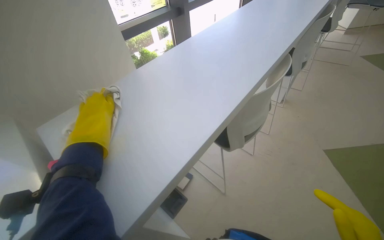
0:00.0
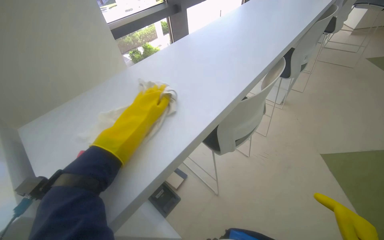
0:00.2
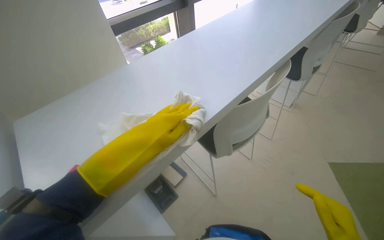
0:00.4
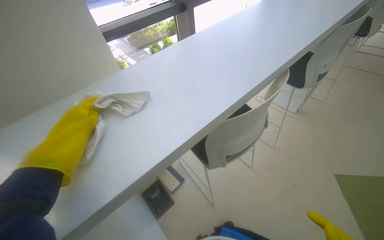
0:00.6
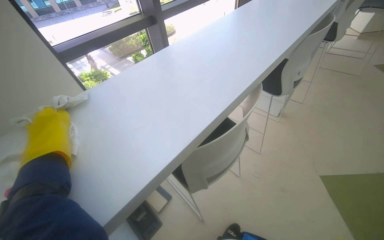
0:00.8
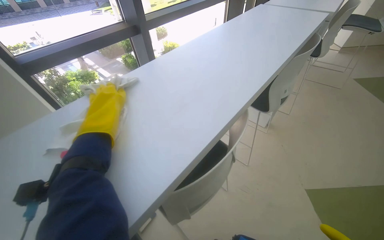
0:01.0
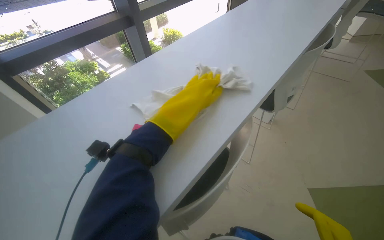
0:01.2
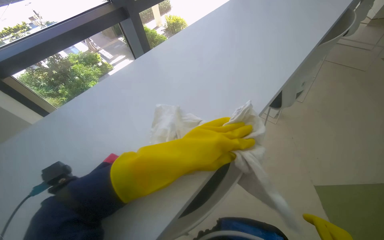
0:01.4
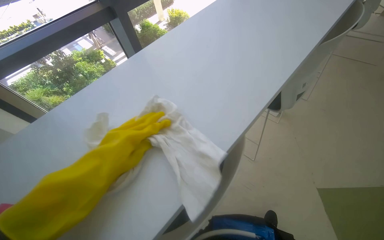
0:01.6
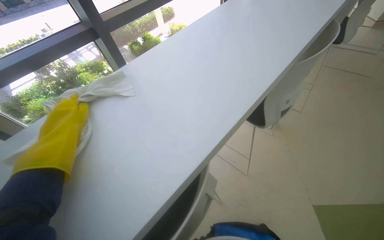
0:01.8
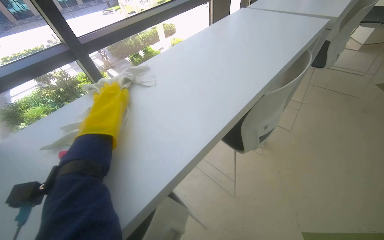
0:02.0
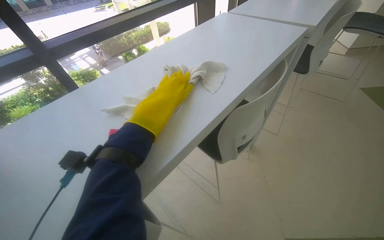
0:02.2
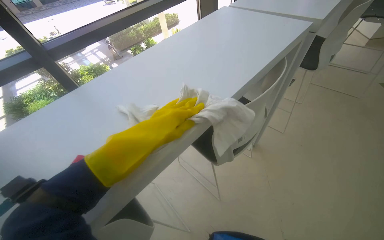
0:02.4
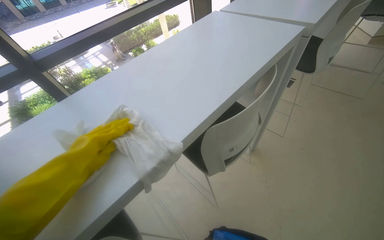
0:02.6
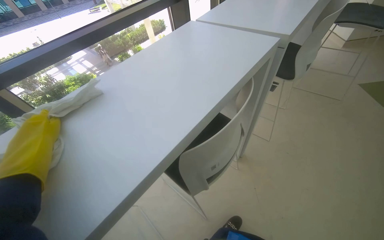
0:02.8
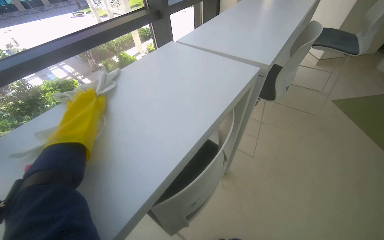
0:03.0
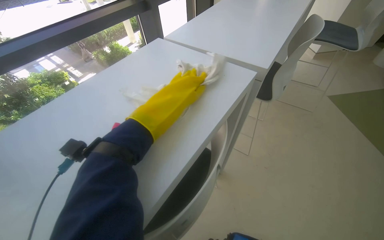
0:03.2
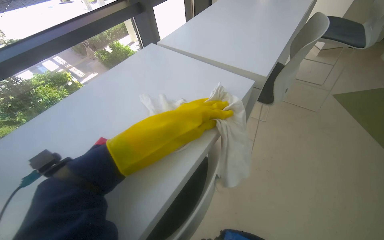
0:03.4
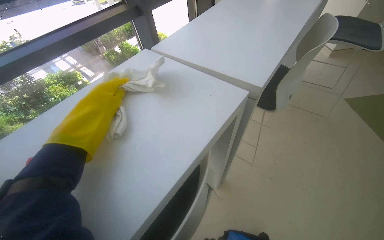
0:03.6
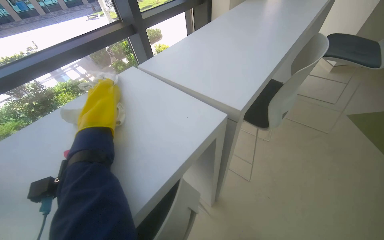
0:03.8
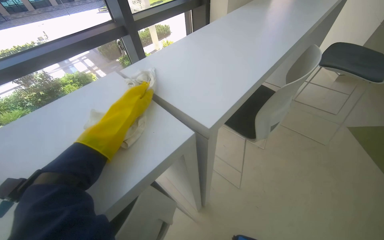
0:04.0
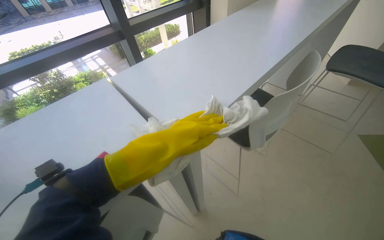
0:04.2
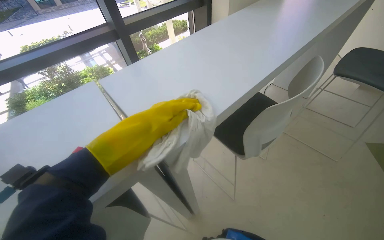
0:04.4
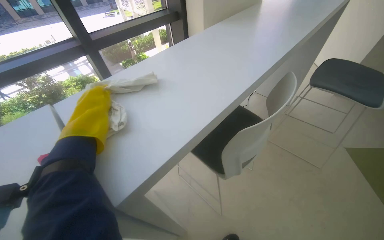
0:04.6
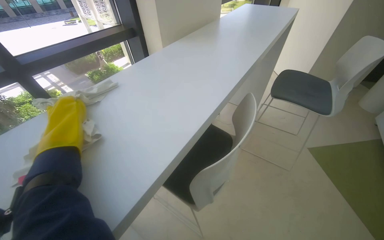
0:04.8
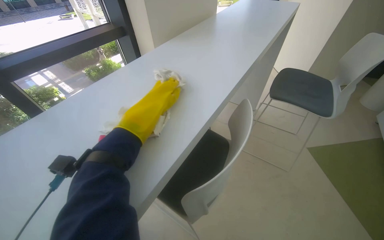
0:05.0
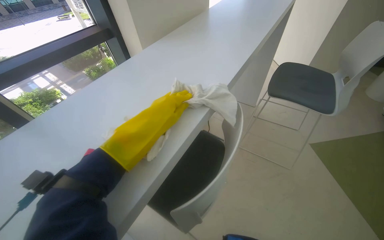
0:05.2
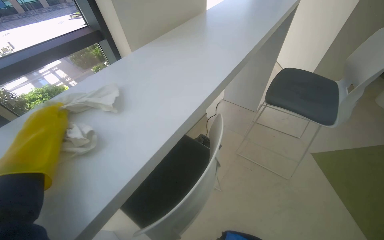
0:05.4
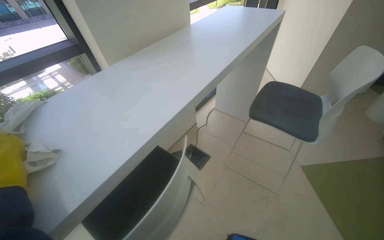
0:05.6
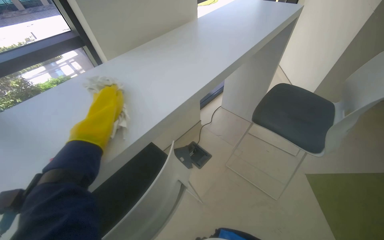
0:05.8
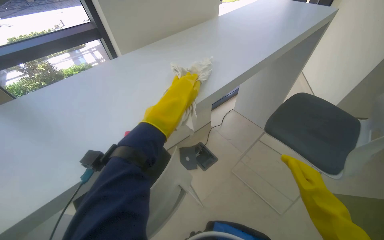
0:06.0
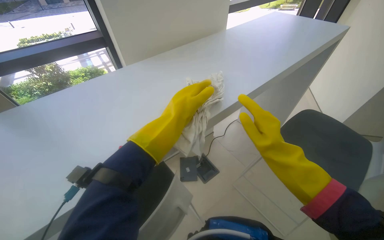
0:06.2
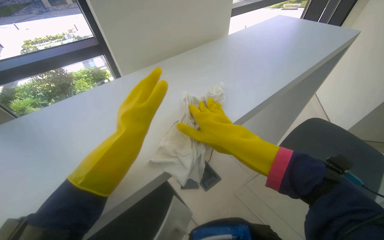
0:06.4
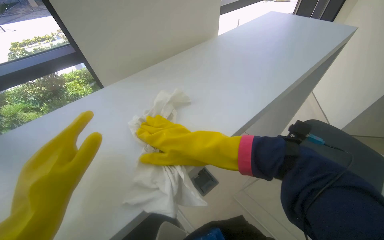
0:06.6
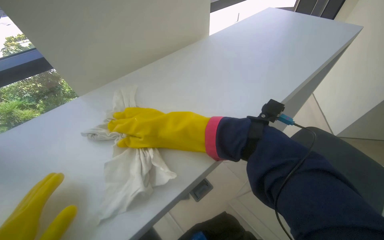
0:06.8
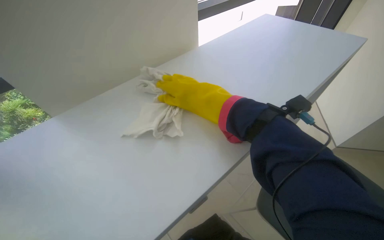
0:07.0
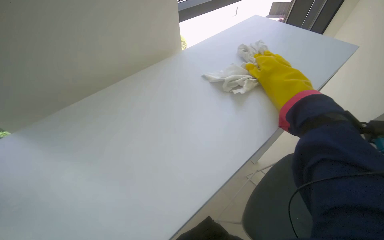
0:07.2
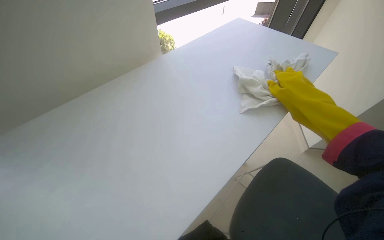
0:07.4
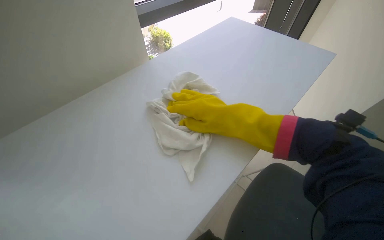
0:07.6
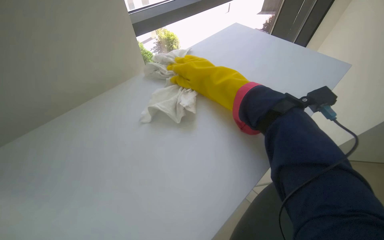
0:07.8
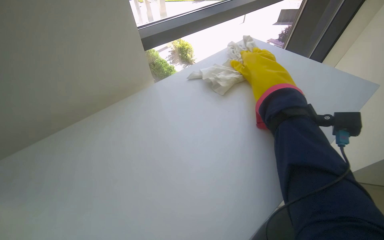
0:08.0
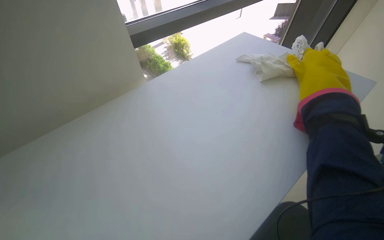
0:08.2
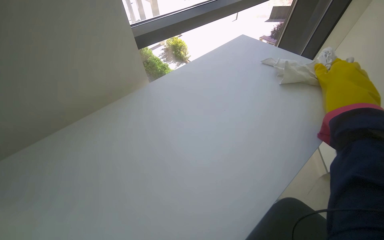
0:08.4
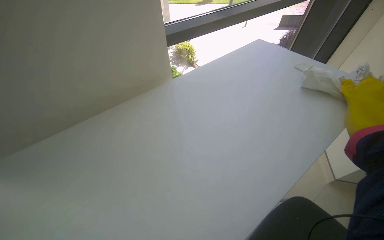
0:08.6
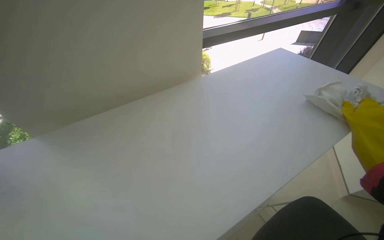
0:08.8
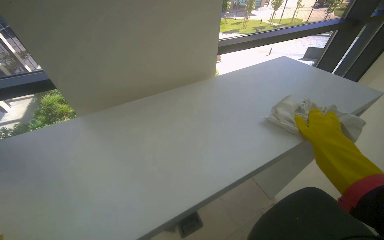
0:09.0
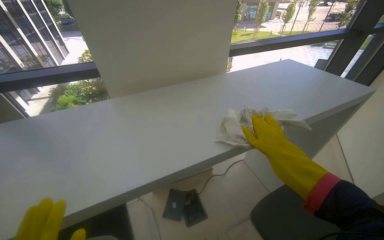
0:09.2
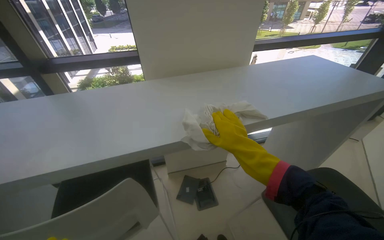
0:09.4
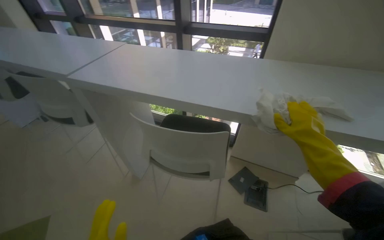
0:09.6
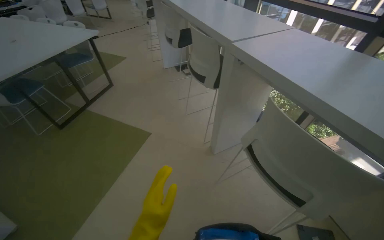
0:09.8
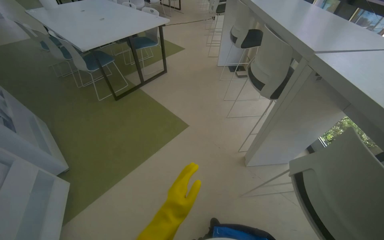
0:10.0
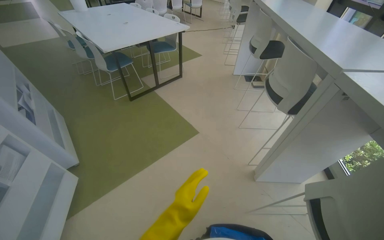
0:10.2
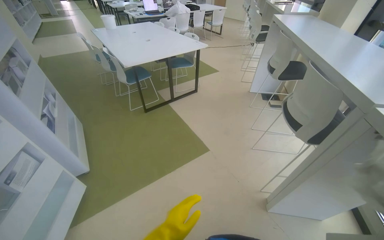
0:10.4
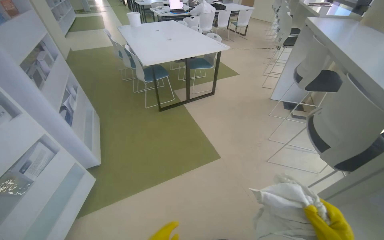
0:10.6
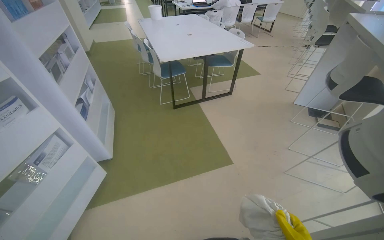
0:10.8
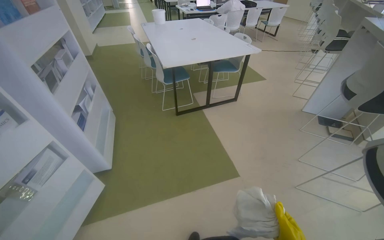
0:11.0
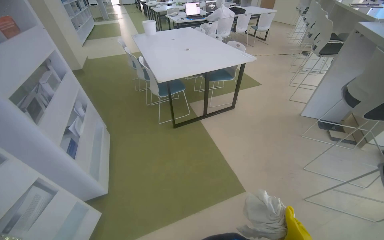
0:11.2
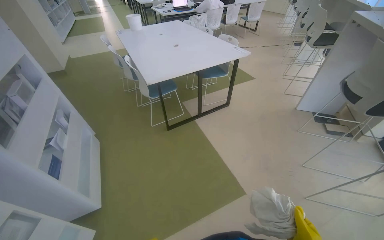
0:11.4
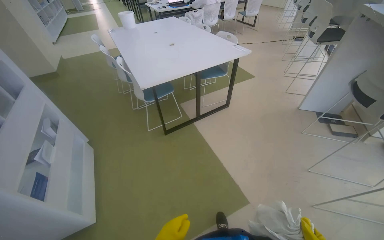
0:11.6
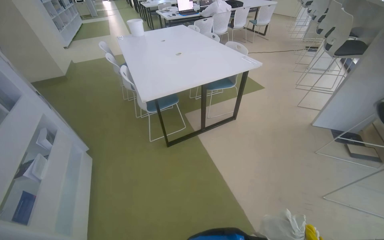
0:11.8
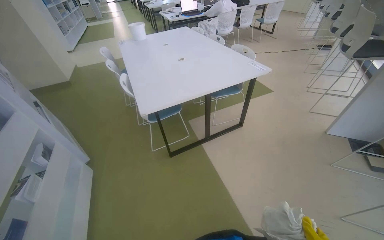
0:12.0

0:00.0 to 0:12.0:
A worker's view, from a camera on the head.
Job: wiping surfaces.
The whole recording: Cleaning table surface. The worker wipes the white table surfaces with a cloth.
0:00.0 to 0:01.6: The camera travels about 60 cm.
0:01.6 to 0:03.0: The head travels about 70 cm.
0:03.0 to 0:04.4: The wearer moves roughly 60 cm.
0:04.4 to 0:06.0: The wearer moves approximately 70 cm.
0:07.6 to 0:09.0: The head turns to the left by some 20 degrees.
0:09.0 to 0:10.4: The camera travels approximately 80 cm. The head turns to the left by roughly 125 degrees.
0:10.4 to 0:12.0: The camera travels about 90 cm.

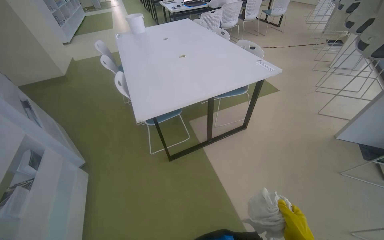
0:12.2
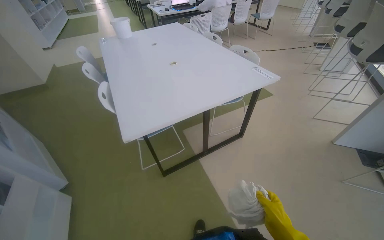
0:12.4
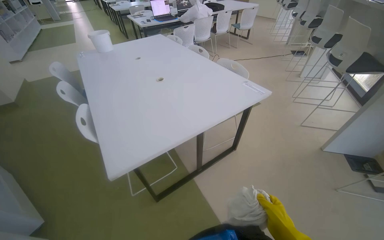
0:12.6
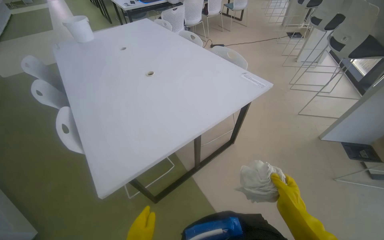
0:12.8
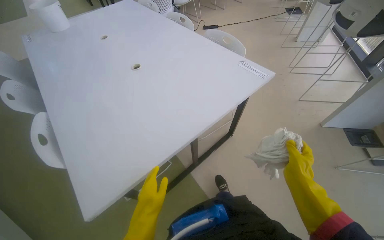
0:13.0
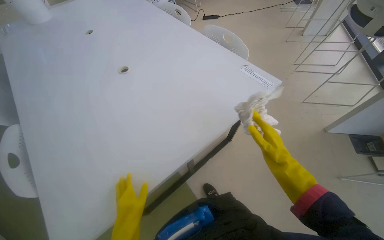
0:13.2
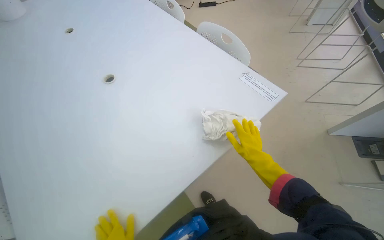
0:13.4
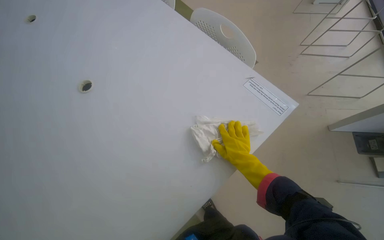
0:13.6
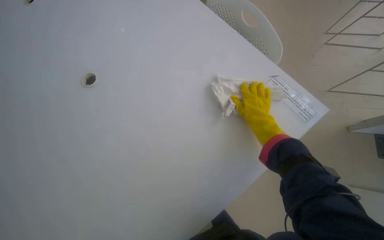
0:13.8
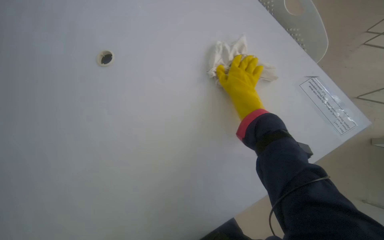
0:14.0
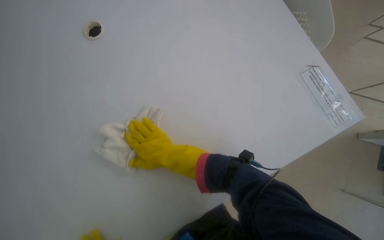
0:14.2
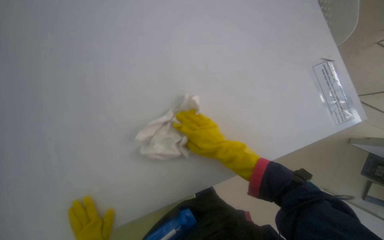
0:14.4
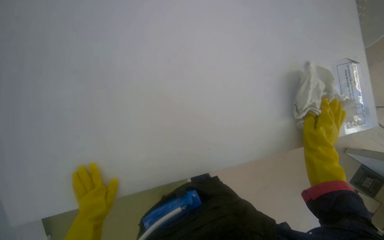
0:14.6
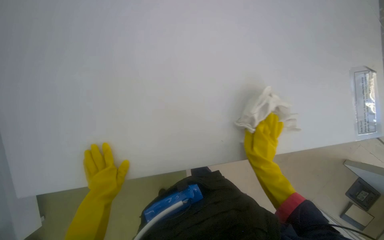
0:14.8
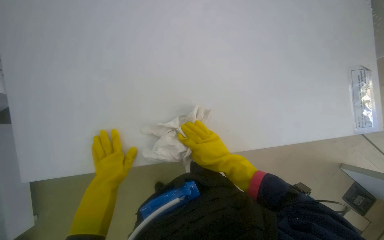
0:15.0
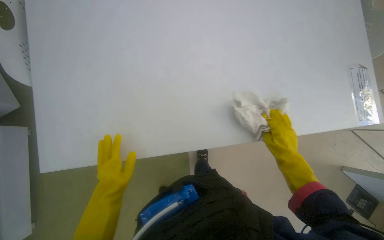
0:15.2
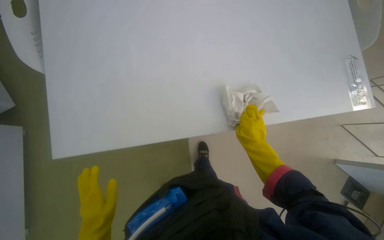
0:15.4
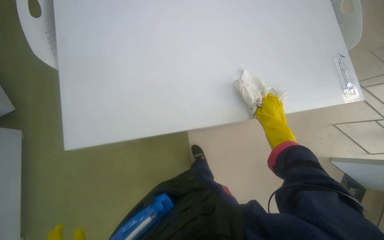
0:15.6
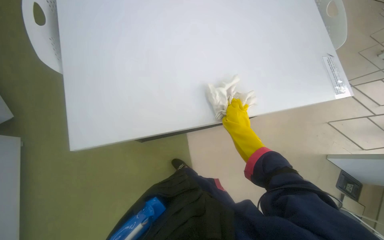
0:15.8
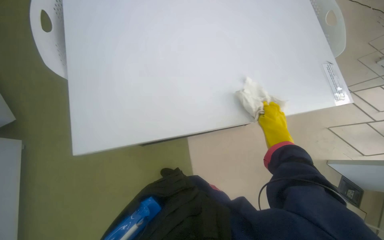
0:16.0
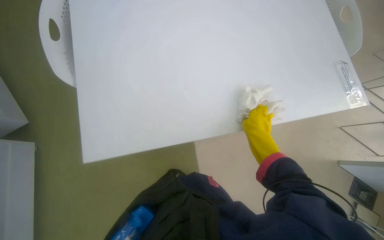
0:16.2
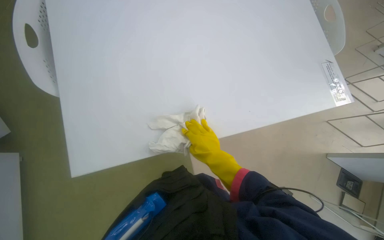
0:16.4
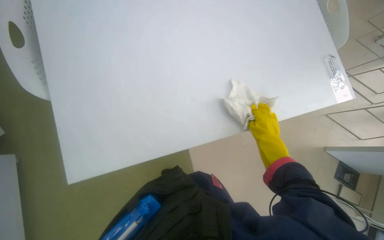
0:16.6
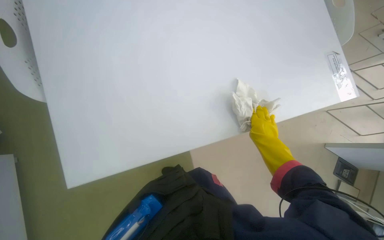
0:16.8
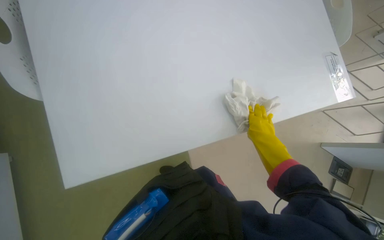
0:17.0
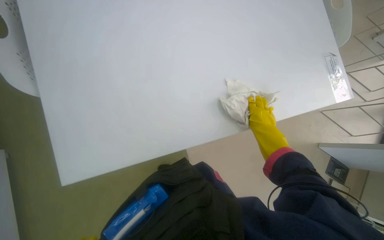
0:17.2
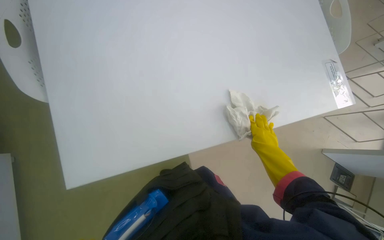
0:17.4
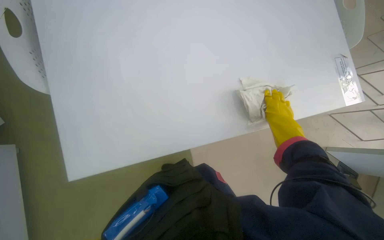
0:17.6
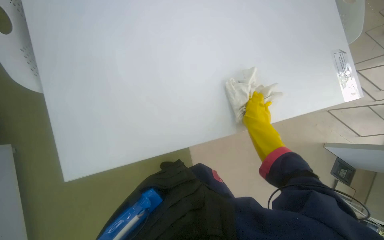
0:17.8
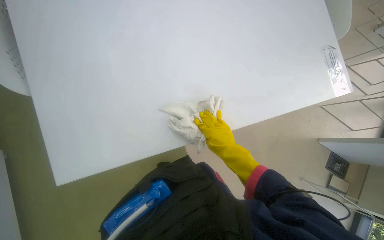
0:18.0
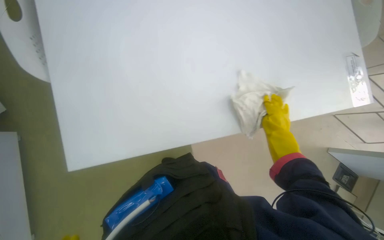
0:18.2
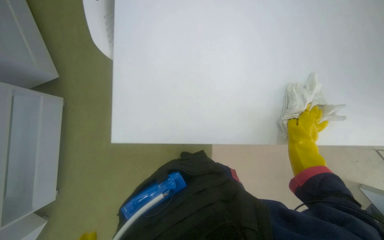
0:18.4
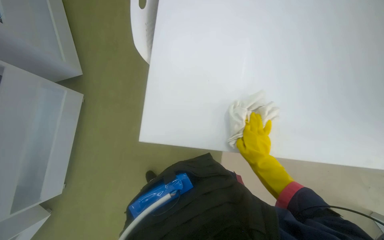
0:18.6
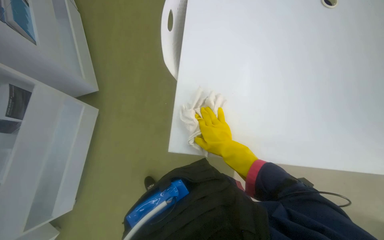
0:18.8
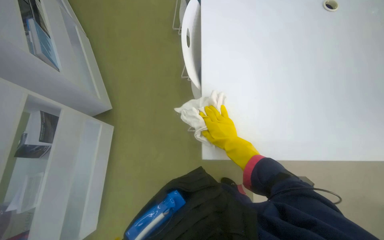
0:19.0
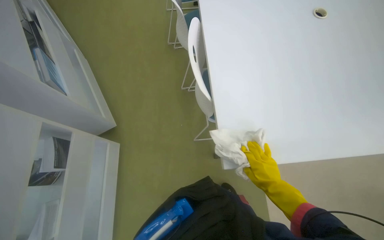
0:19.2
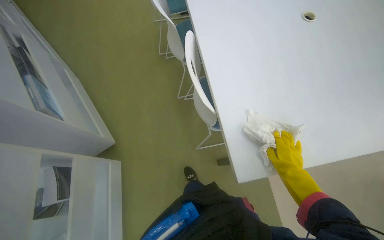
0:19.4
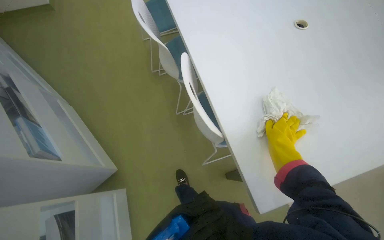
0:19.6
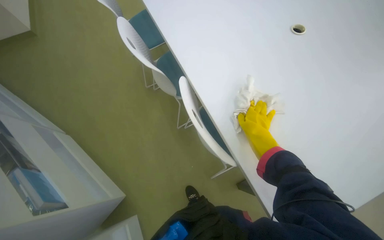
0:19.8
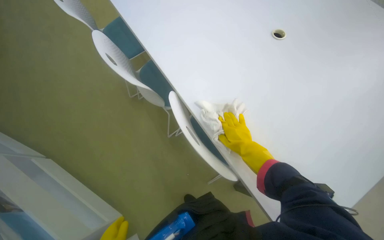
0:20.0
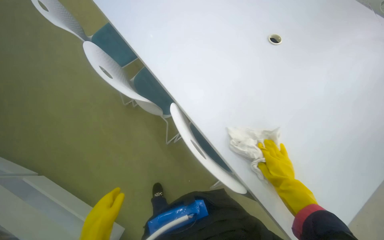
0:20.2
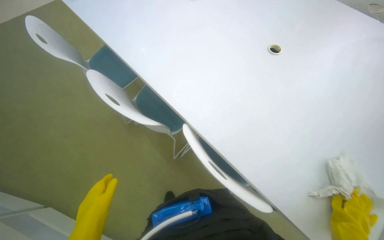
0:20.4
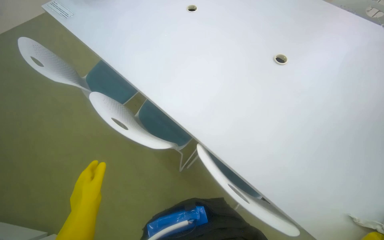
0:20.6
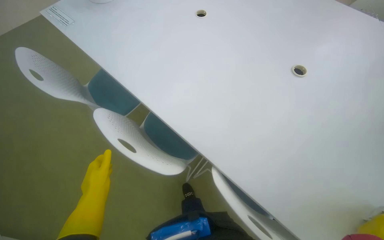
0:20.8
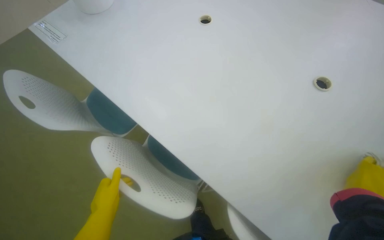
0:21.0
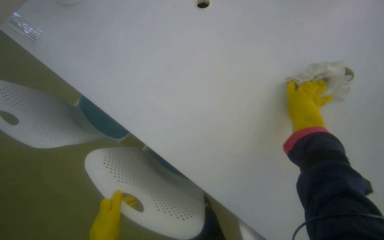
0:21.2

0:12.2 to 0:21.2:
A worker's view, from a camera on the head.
Job: wiping surfaces.
The whole recording: Cleaning table surface. The worker wipes the white table surfaces with a cloth.
0:12.2 to 0:13.8: The head travels about 1 m. The wearer's head swings approximately 15 degrees to the right. The view tips downward by some 25 degrees.
0:13.8 to 0:15.2: The wearer looks roughly 20 degrees further downward. The scene turns about 30 degrees clockwise in the picture.
0:15.2 to 0:16.6: The right hand swings left and right, some 20 cm each way, with 2 reversals.
0:16.6 to 0:18.2: The right hand travels to the left and back again, roughly 10 cm each way.
0:18.2 to 0:19.8: The view tips upward by approximately 15 degrees. Everything in view rotates about 25 degrees counterclockwise.
